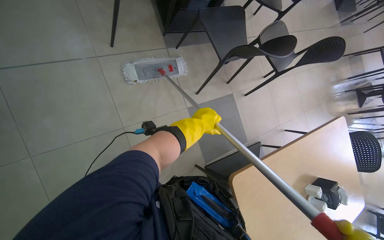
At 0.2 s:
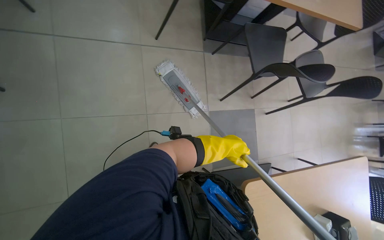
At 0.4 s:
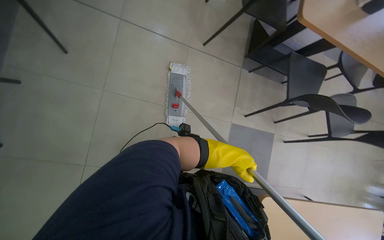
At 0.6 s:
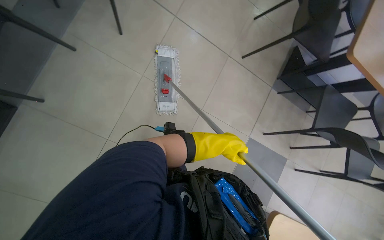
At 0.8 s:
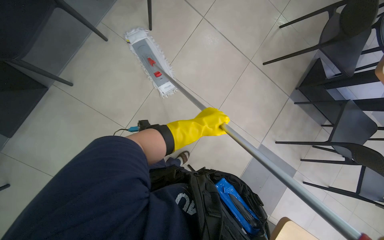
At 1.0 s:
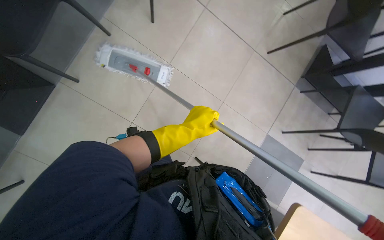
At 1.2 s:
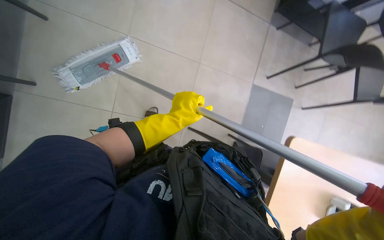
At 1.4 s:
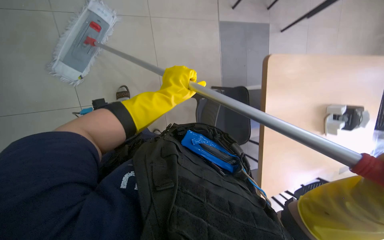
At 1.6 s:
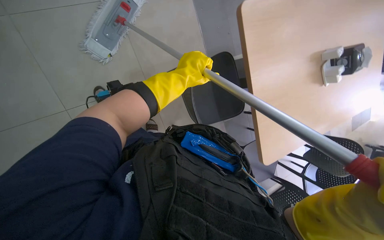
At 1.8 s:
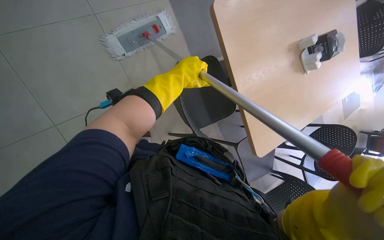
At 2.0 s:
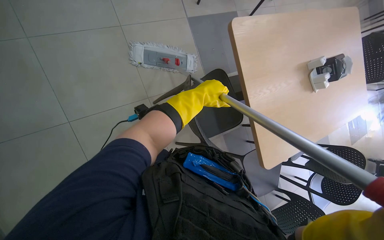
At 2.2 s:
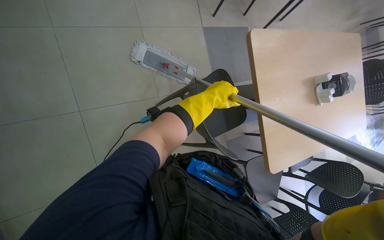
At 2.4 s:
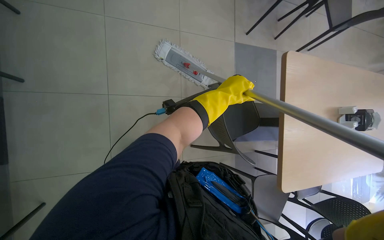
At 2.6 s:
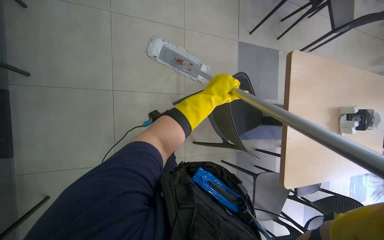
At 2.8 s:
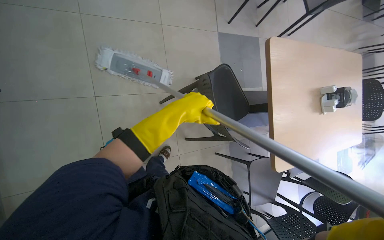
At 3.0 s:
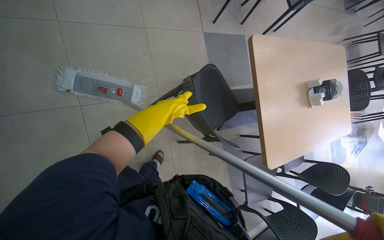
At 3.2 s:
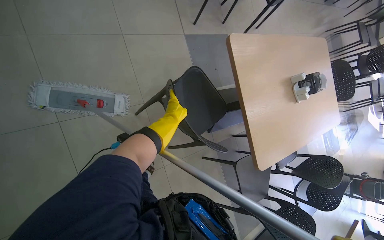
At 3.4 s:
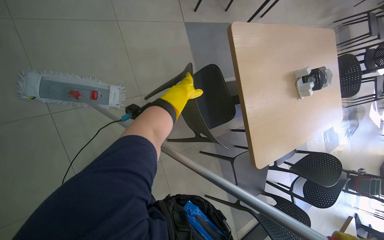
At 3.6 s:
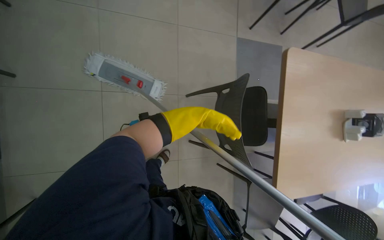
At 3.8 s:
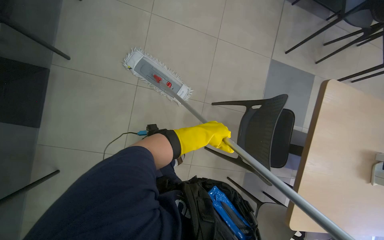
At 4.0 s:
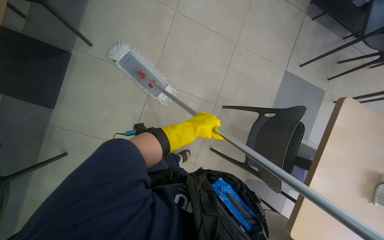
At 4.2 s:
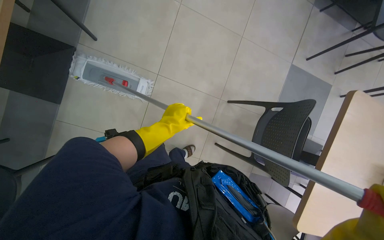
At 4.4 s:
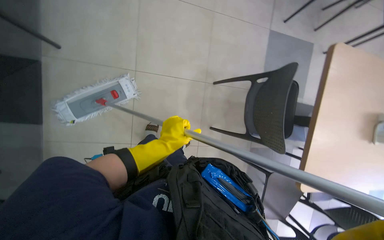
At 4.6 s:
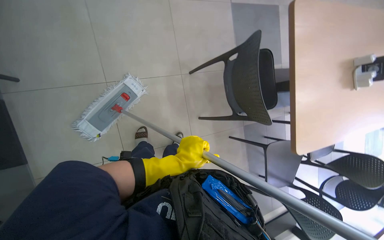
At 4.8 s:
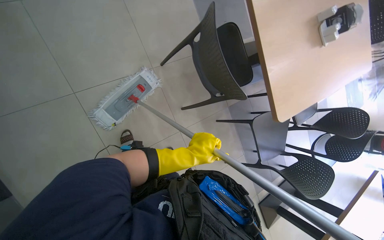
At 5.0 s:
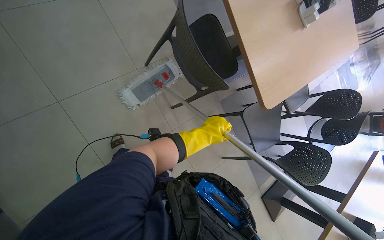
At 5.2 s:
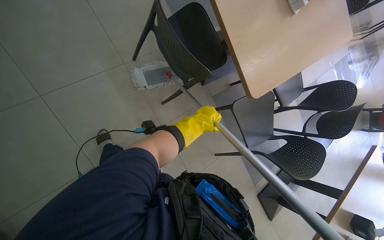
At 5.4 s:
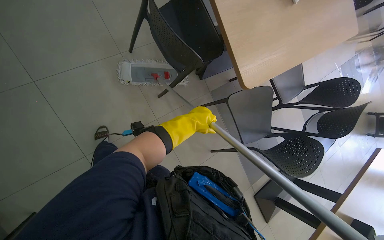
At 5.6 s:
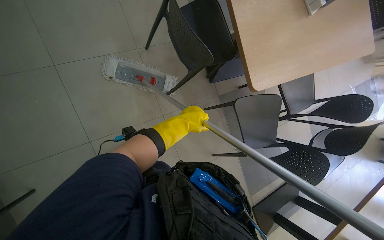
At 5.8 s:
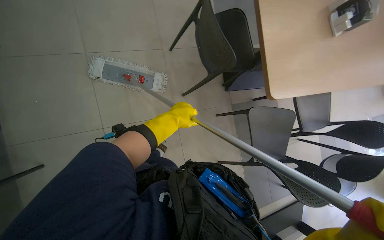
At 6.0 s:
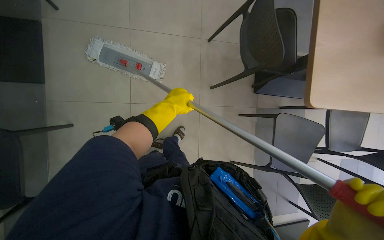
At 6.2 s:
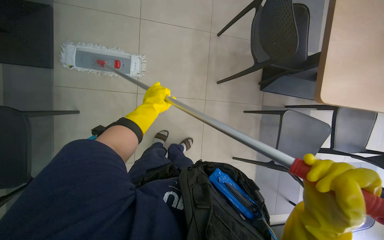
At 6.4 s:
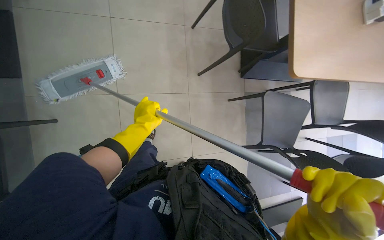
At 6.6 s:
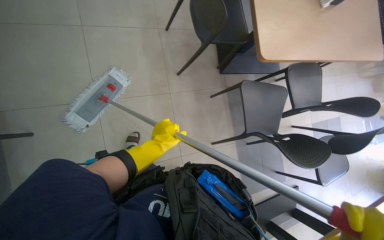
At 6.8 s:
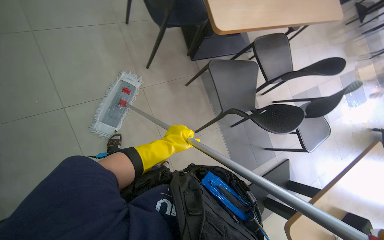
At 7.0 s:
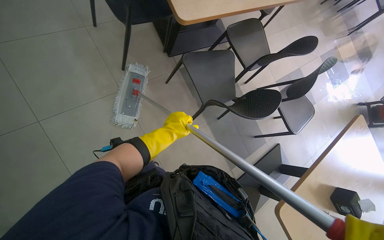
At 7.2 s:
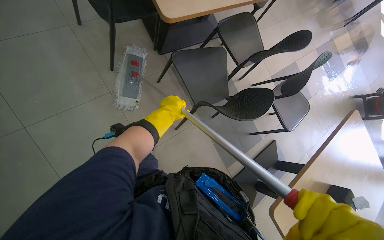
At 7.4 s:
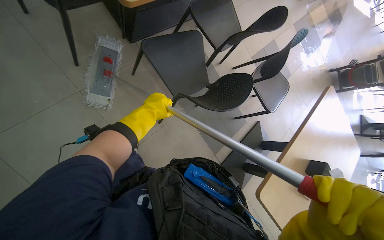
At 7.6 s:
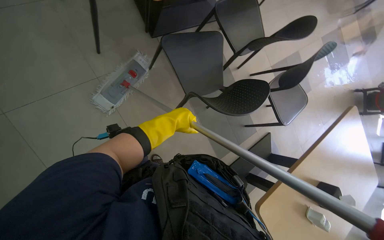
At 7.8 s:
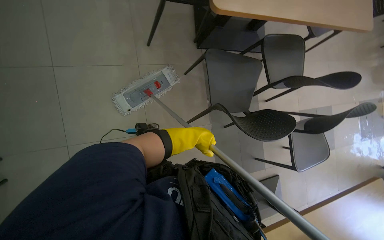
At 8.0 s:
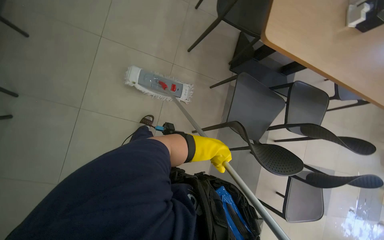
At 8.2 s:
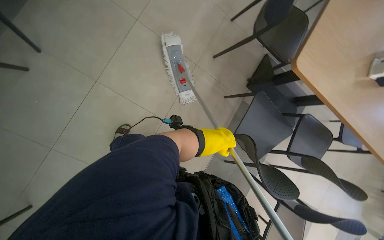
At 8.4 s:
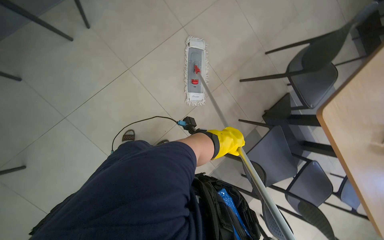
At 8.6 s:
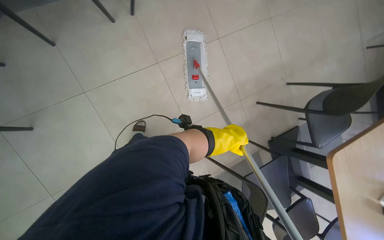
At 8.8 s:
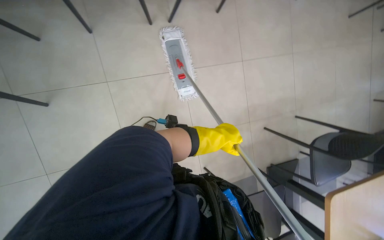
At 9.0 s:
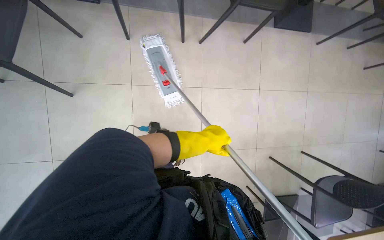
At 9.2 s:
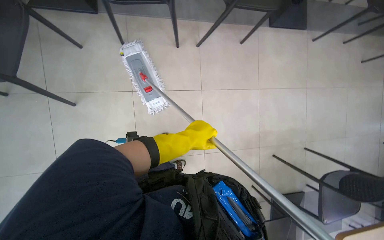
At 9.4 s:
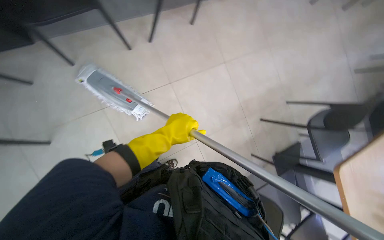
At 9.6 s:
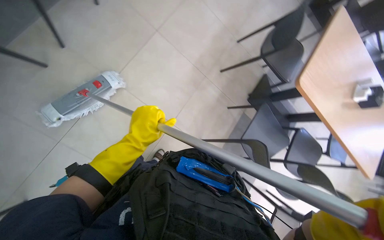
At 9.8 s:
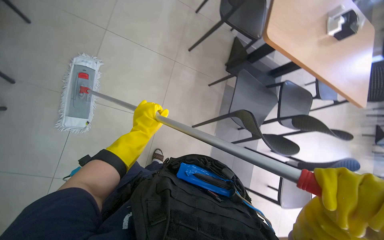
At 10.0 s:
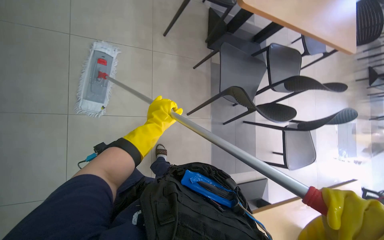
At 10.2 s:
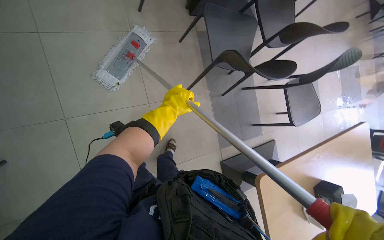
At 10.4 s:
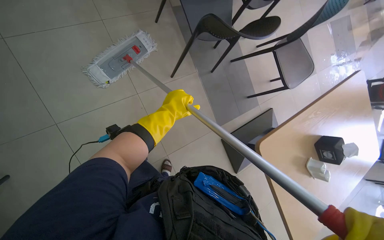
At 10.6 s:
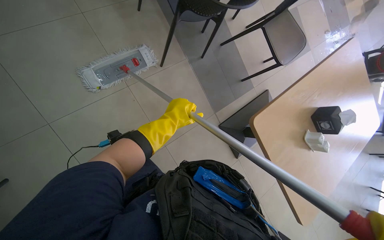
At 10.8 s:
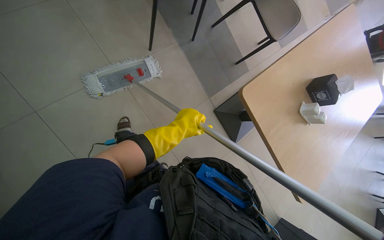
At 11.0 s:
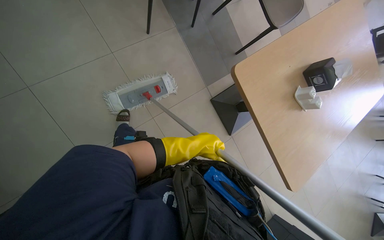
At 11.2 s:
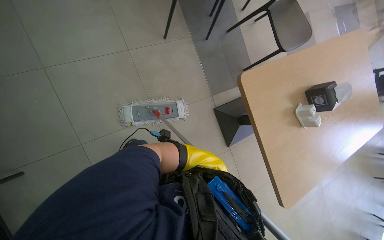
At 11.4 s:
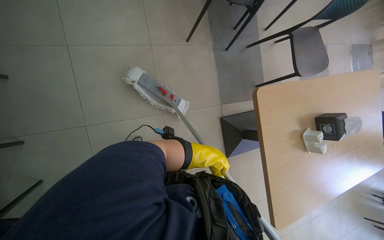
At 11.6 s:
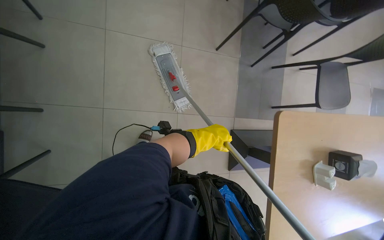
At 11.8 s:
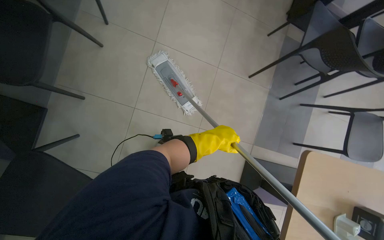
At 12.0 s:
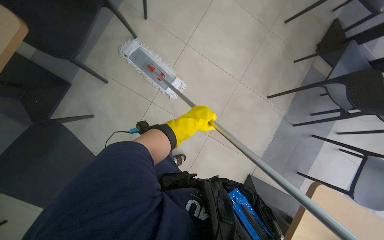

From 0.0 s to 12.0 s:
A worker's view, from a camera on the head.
Job: mopping floor.
The whole recording: Mopping cafeteria floor. The worker mops the cafeteria floor, moving chairs and cleaning the mop head as part of the process.
From 0.0 s to 1.6 s: The wearer looks roughly 30 degrees further to the left. The camera pitches downward, by roughly 25 degrees.
From 3.0 s to 4.4 s: The head turns to the left by roughly 25 degrees.
From 7.6 s to 9.0 s: The camera is carried roughly 50 cm. The view tips upward by roughly 25 degrees. The scene turns roughly 115 degrees clockwise in the picture.
From 9.0 s to 10.4 s: The wearer looks roughly 110 degrees further to the right. The wearer looks about 35 degrees further downward.
From 10.4 s to 12.0 s: The scene rotates clockwise by about 40 degrees.

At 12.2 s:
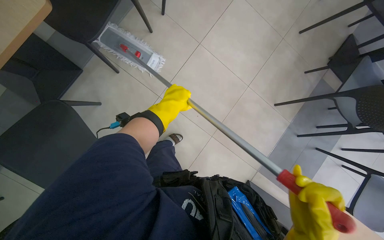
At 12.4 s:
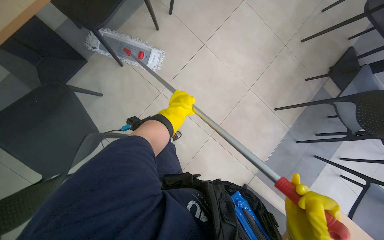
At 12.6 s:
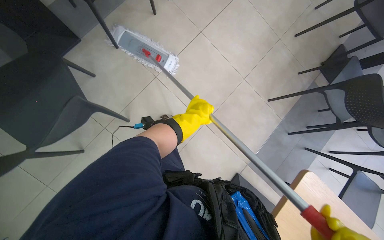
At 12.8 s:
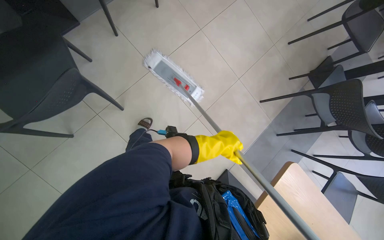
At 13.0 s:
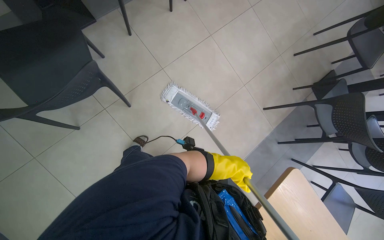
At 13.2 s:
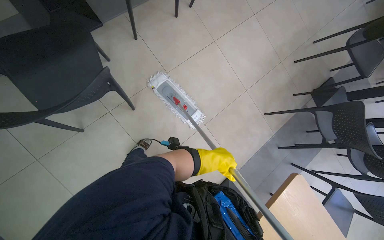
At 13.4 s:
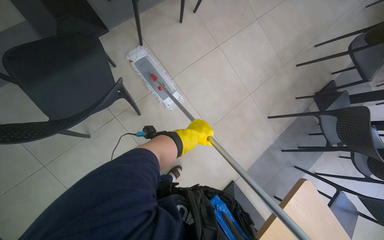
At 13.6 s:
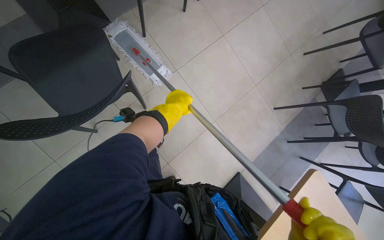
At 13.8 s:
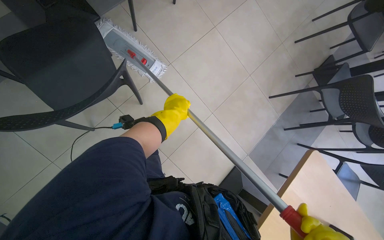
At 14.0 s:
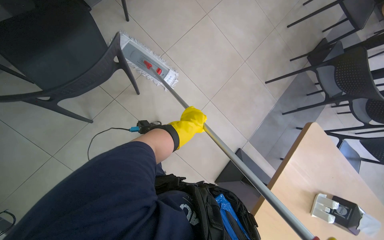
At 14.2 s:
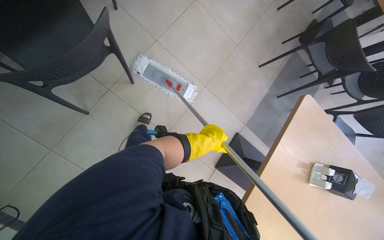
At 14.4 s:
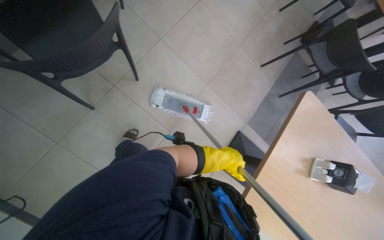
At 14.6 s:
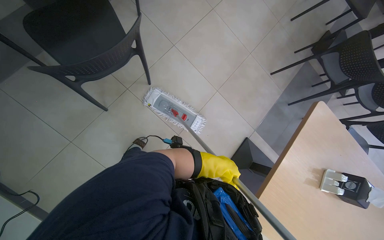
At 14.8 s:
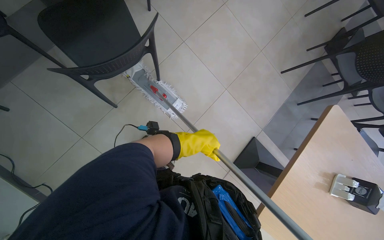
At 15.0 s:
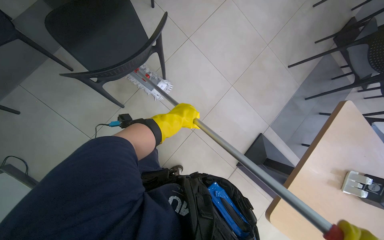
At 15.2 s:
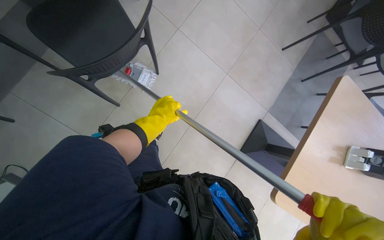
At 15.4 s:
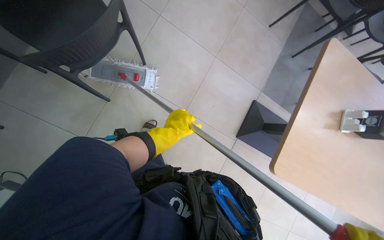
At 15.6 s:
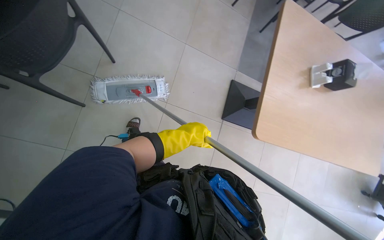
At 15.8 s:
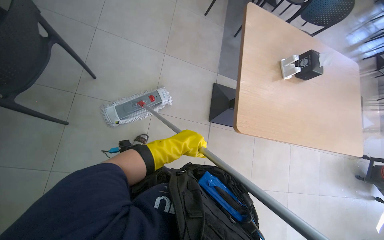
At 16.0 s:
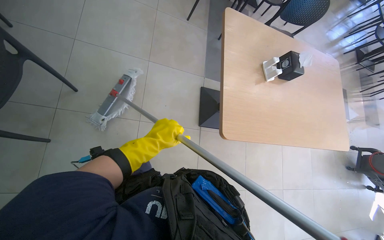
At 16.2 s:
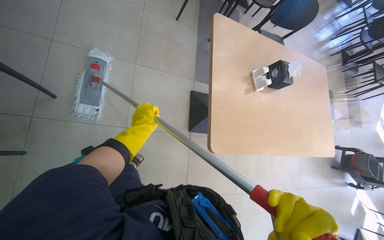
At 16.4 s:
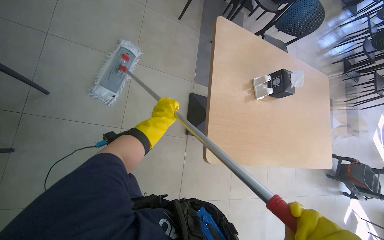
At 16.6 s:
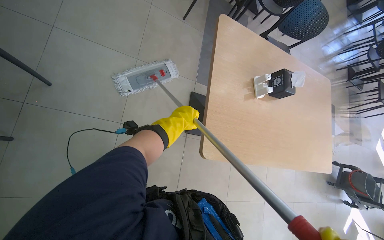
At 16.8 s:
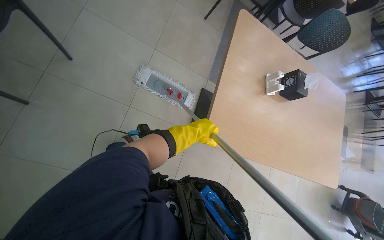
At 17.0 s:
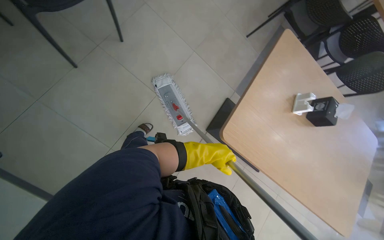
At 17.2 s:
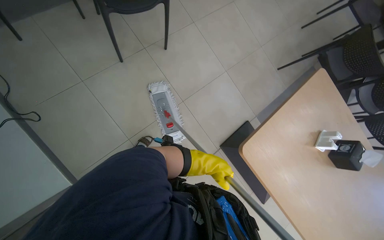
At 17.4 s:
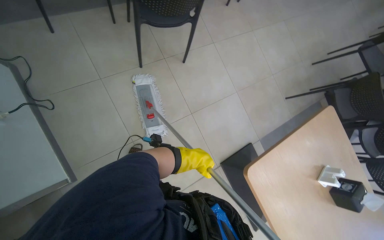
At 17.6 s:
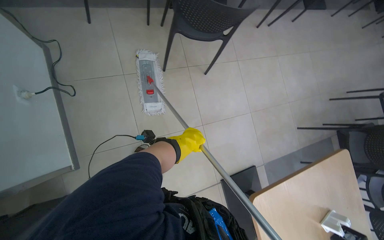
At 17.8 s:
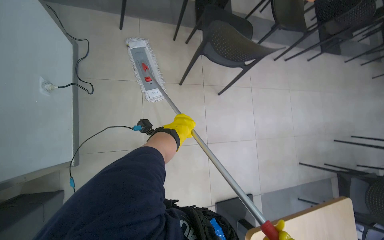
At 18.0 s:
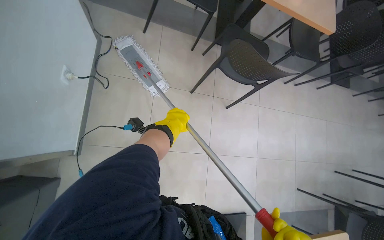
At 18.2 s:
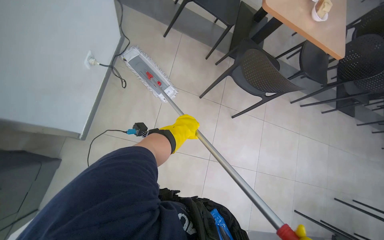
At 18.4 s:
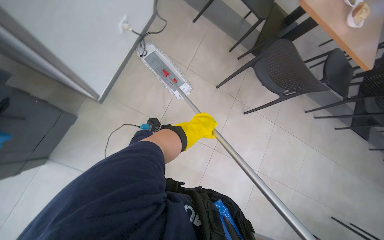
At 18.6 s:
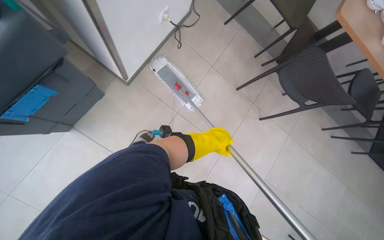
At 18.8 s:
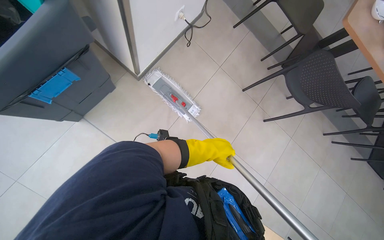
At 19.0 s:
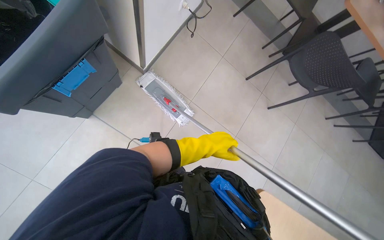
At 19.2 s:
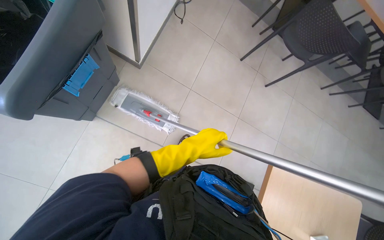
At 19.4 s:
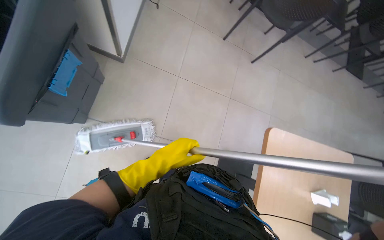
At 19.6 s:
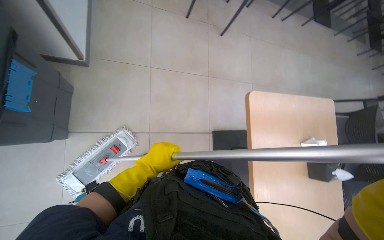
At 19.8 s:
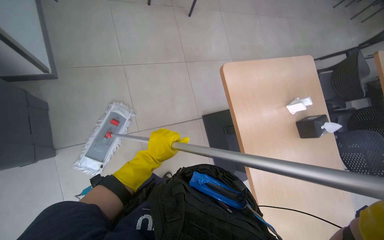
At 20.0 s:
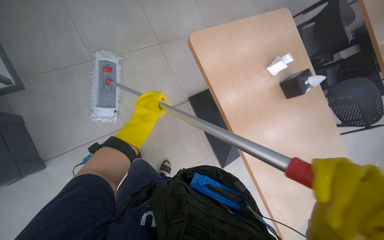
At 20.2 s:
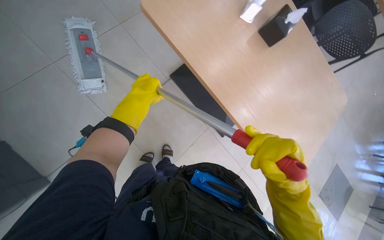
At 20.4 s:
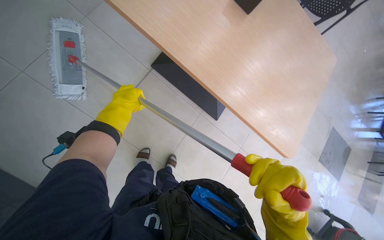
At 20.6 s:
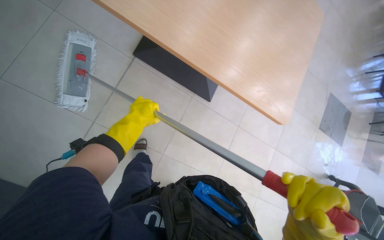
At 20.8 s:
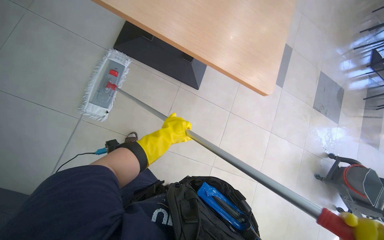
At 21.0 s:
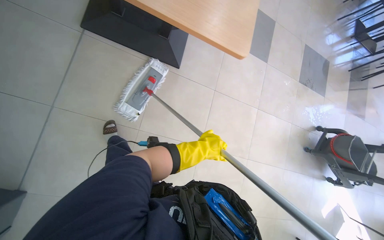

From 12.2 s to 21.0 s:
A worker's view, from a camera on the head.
Job: mopping floor.
The whole recording: Mopping cafeteria floor. The worker mops the cafeteria floor, moving chairs and cleaning the mop head as part of the process.
From 12.2 s to 13.6 s: The left hand travels to the right and back again, about 10 cm each way.
From 13.6 s to 15.2 s: The left hand goes to the right and returns, about 20 cm each way.
From 15.2 s to 16.6 s: The wearer looks approximately 25 degrees further to the right.
From 16.6 s to 18.0 s: The wearer moves about 50 cm. The head rotates about 80 degrees to the left. The wearer looks approximately 25 degrees further upward.
From 18.0 s to 19.6 s: The wearer moves roughly 70 cm.
From 19.6 s to 21.0 s: The view tilts some 20 degrees downward. The scene turns roughly 55 degrees counterclockwise in the picture.
